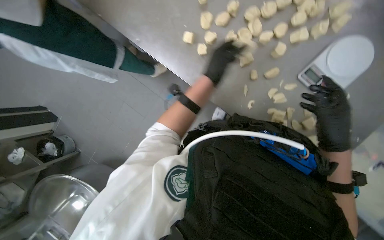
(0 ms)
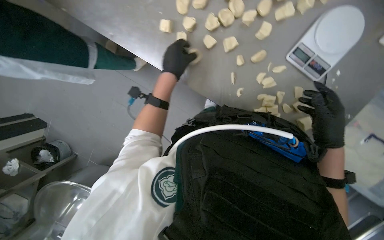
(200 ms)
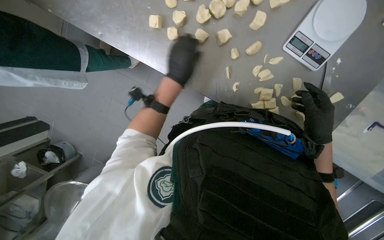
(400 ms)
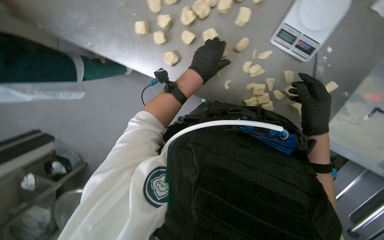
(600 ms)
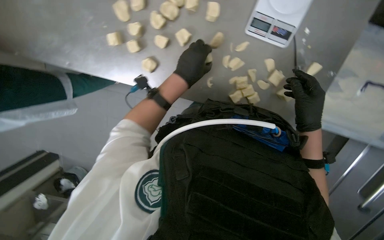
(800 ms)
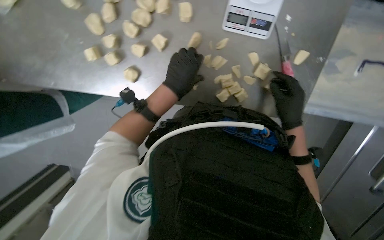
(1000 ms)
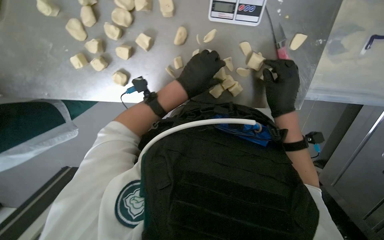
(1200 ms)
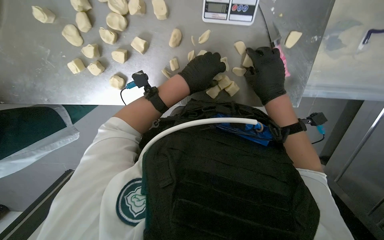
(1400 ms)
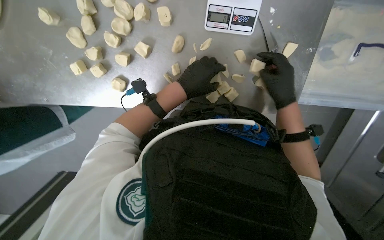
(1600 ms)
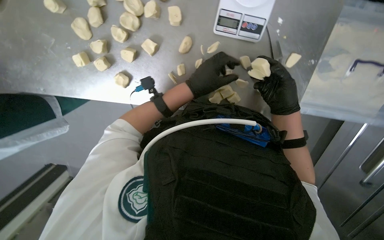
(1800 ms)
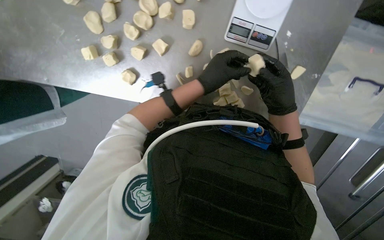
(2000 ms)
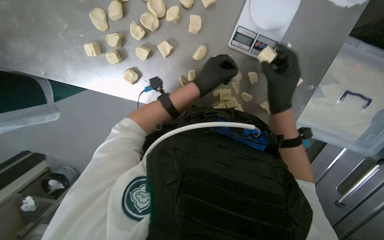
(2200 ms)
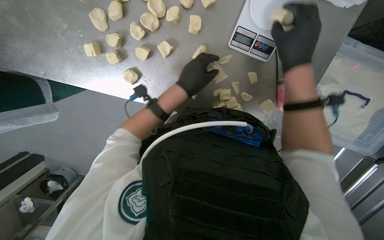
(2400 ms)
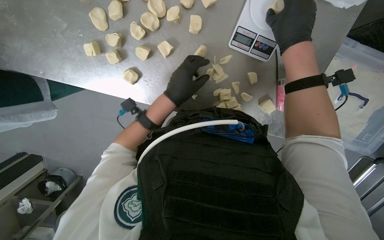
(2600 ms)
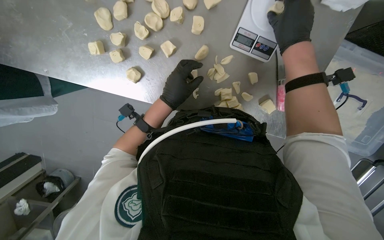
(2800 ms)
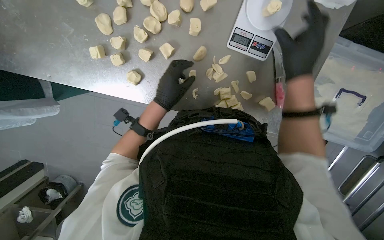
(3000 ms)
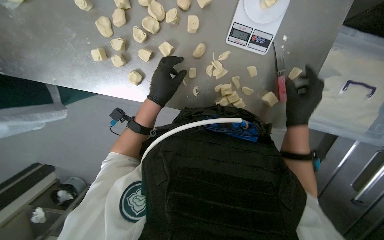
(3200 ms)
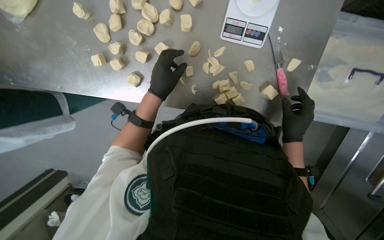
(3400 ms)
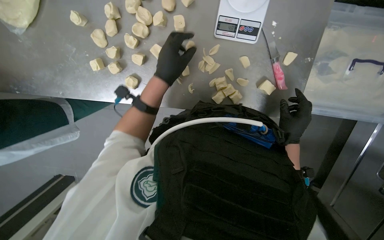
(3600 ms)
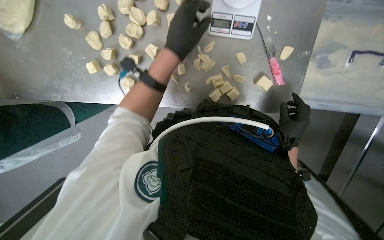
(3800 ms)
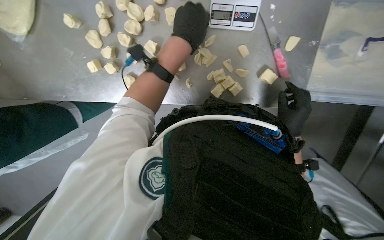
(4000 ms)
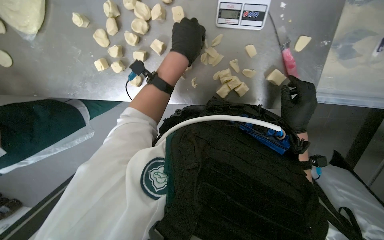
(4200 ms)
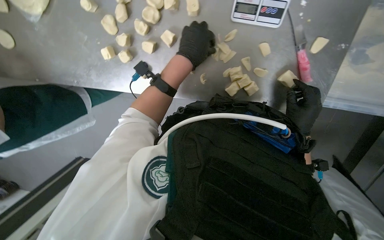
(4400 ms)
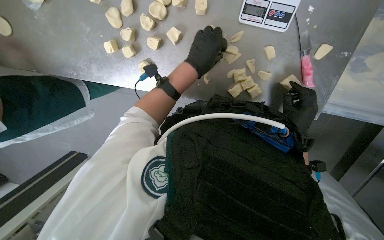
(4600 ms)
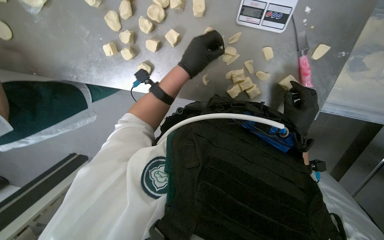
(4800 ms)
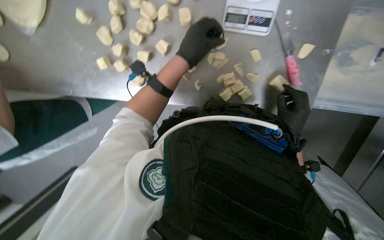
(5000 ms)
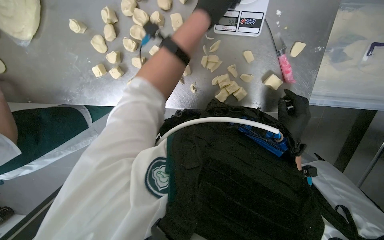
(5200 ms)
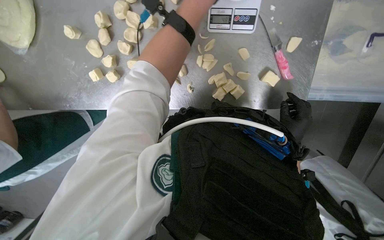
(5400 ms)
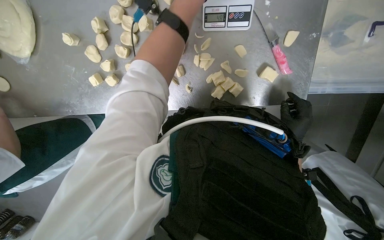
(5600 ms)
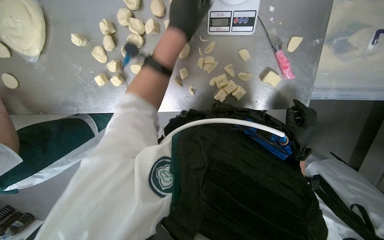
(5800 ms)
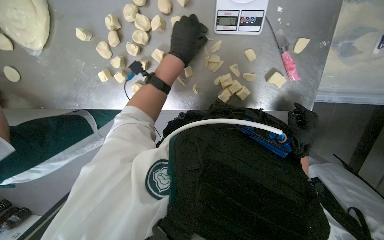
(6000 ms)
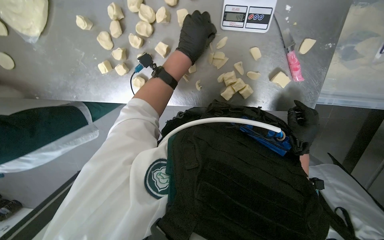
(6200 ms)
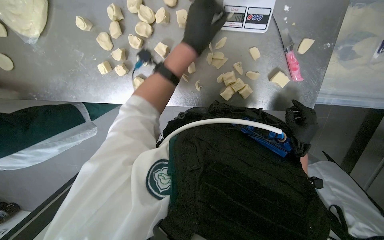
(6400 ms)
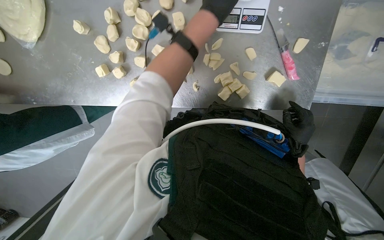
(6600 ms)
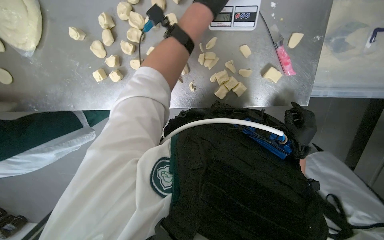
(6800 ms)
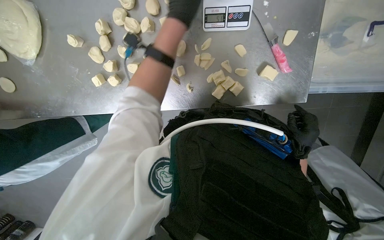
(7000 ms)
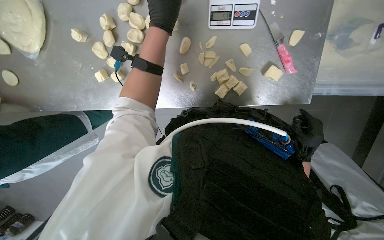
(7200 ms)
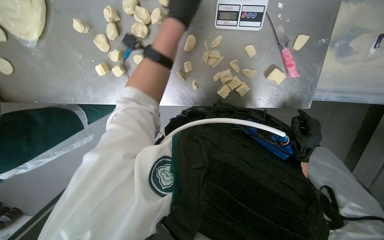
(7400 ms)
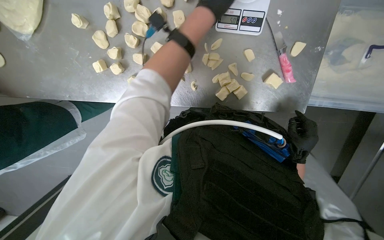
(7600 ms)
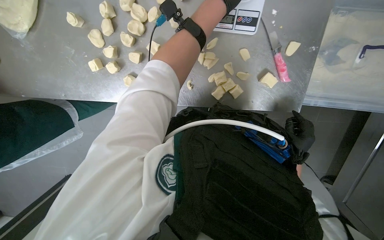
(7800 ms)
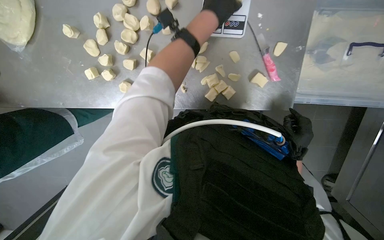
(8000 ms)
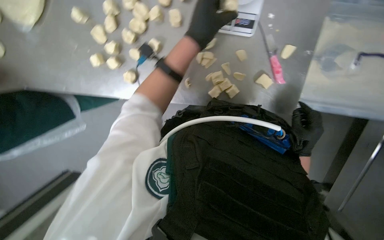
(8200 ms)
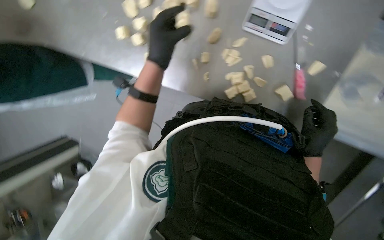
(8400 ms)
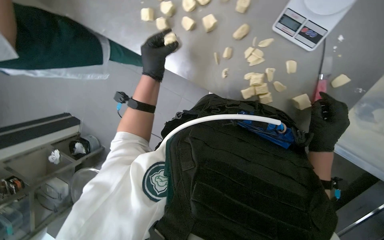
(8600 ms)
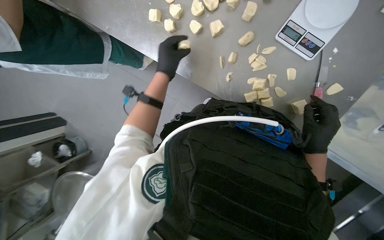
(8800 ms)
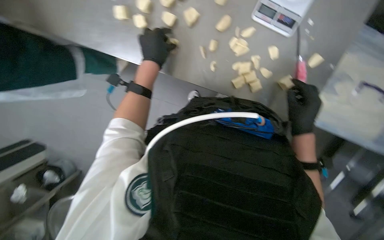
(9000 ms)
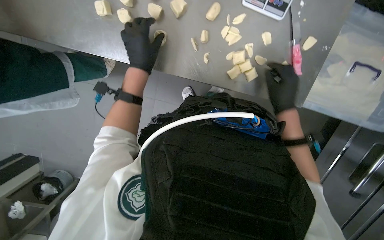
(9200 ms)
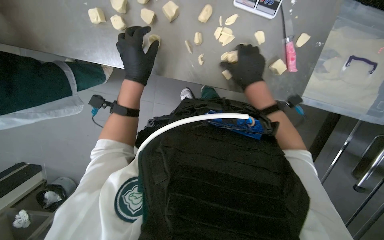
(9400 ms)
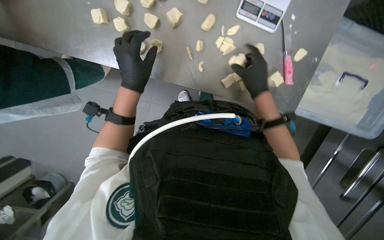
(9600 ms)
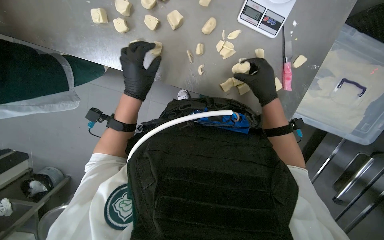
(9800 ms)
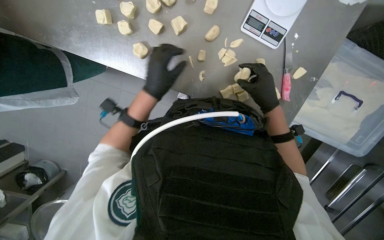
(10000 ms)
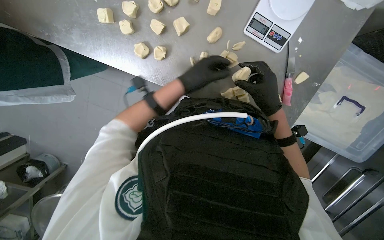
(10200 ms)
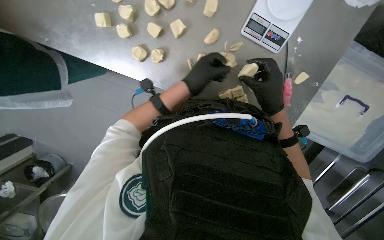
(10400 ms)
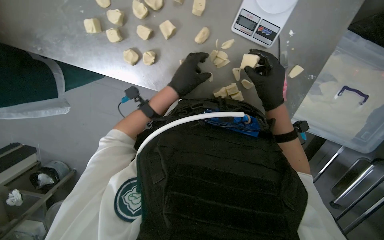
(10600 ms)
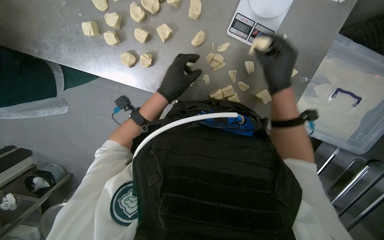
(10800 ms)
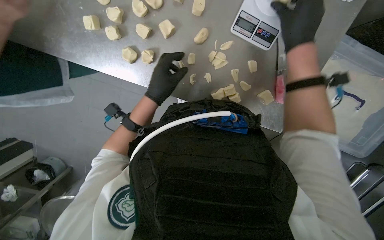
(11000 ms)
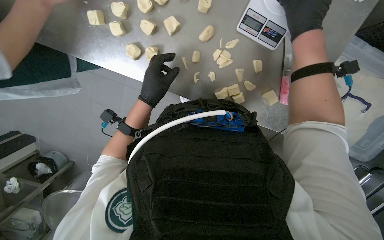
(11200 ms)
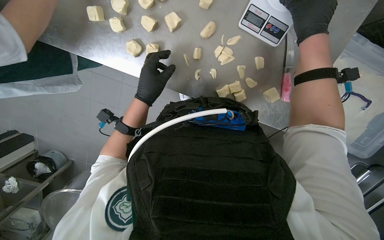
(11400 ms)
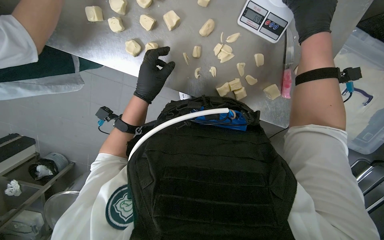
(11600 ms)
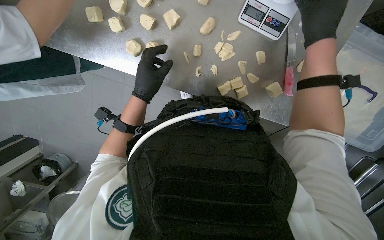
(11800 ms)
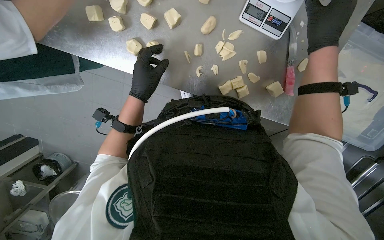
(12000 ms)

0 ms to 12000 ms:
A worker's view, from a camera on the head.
Job: preparing food.
The whole recording: Portioning and shaping dough. The worker cuts dough into individual portions, weighs them, and then shapes them into balls.
0 ms to 1600 ms: Everything in view rotates approximately 35 degrees counterclockwise.
1600 ms to 3000 ms: The left hand heads to the left, covering approximately 10 cm. The right hand goes roughly 10 cm up the picture.
3000 ms to 4400 ms: The left hand goes about 10 cm up the picture, while the right hand is displaced down the picture, farther from the camera and to the right by roughly 30 cm.
7600 ms to 9000 ms: The right hand moves up the picture, approximately 10 cm, while the left hand moves to the left, down the picture and farther from the camera, about 30 cm.
9000 ms to 10400 ms: The right hand is displaced up the picture by some 15 cm. The left hand goes approximately 15 cm to the right.
10400 ms to 12000 ms: The right hand goes about 20 cm up the picture and to the right. Meanwhile the left hand moves to the left, roughly 15 cm.

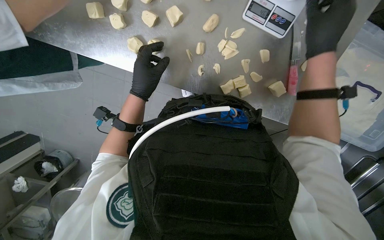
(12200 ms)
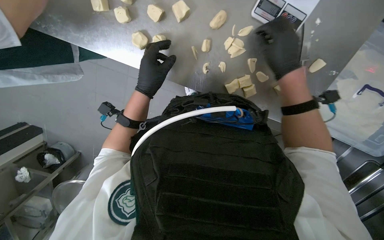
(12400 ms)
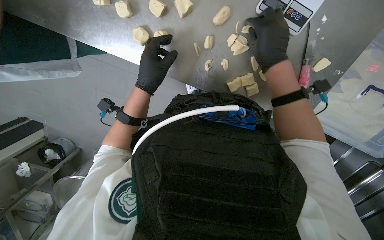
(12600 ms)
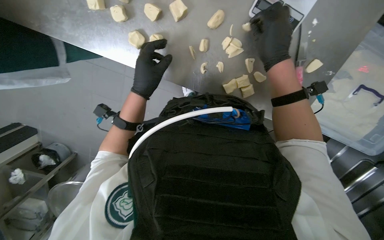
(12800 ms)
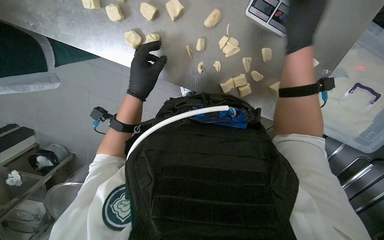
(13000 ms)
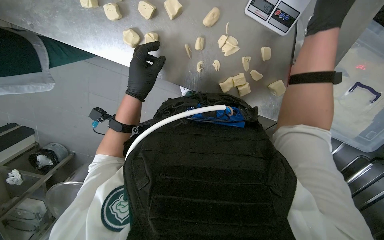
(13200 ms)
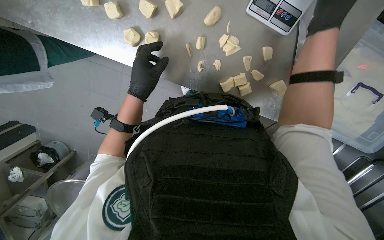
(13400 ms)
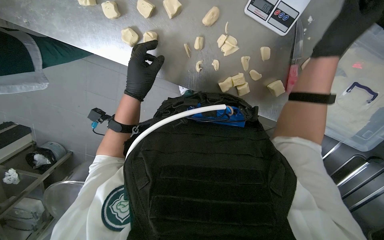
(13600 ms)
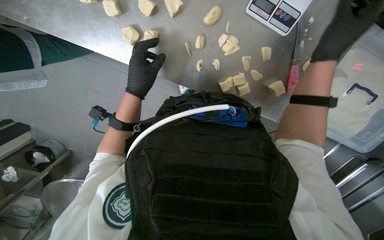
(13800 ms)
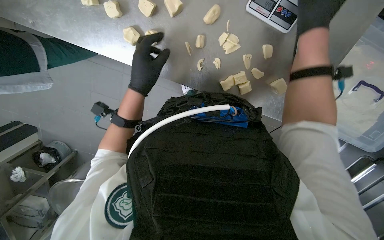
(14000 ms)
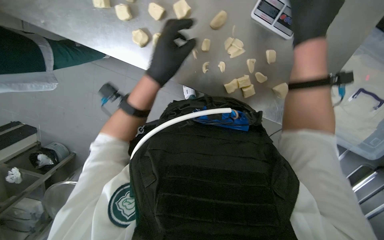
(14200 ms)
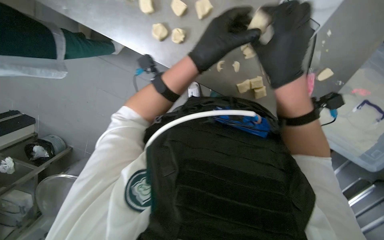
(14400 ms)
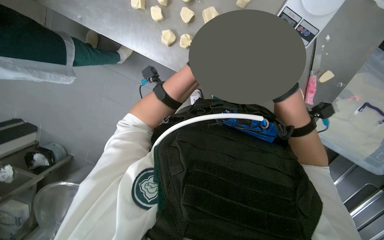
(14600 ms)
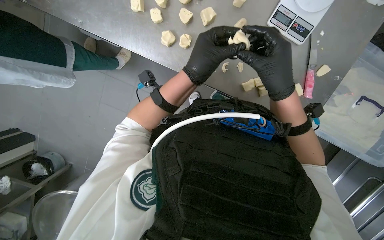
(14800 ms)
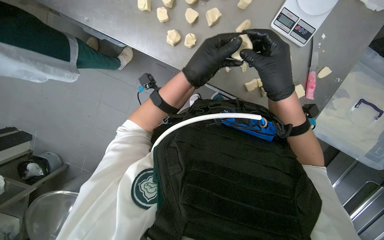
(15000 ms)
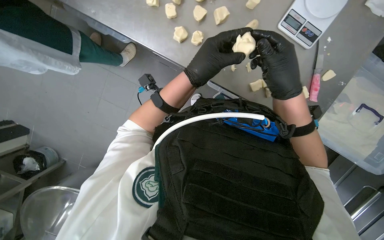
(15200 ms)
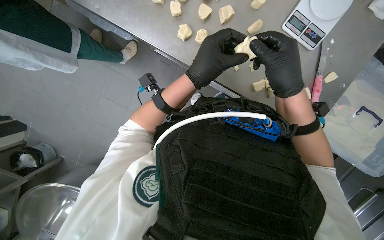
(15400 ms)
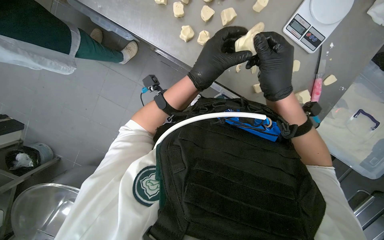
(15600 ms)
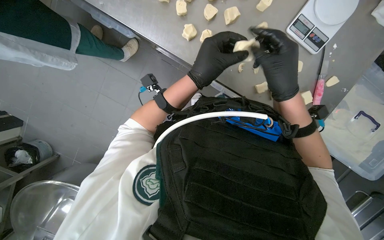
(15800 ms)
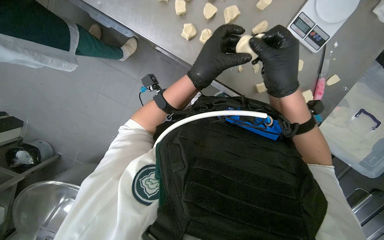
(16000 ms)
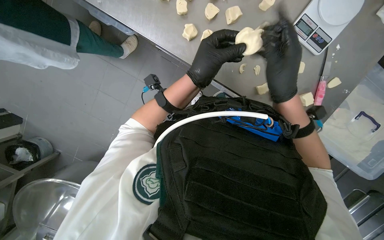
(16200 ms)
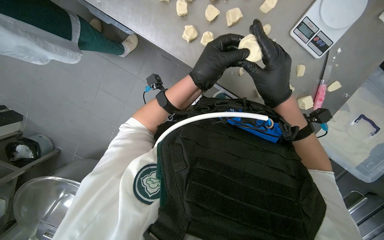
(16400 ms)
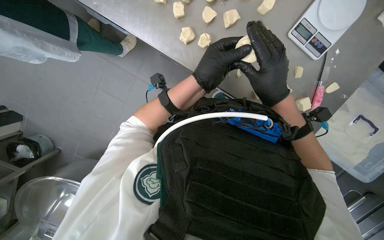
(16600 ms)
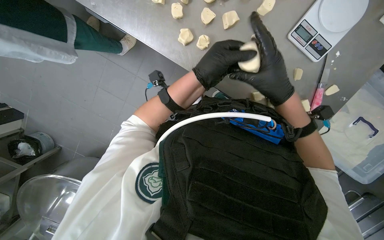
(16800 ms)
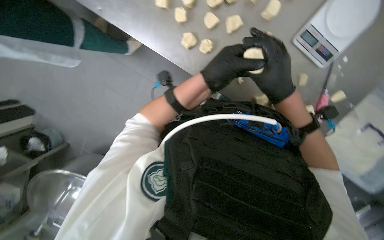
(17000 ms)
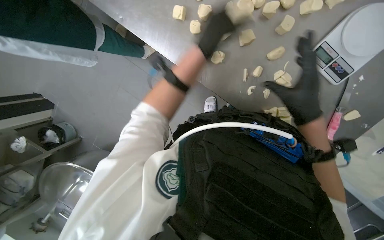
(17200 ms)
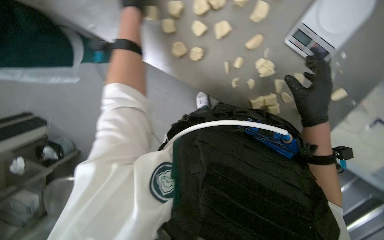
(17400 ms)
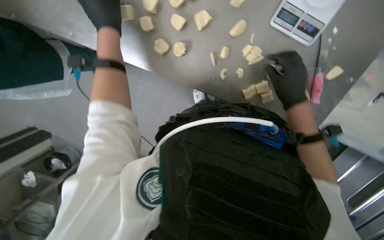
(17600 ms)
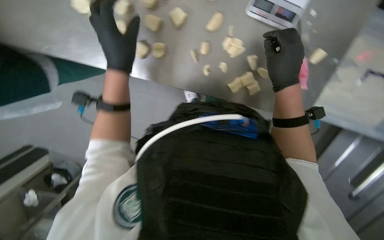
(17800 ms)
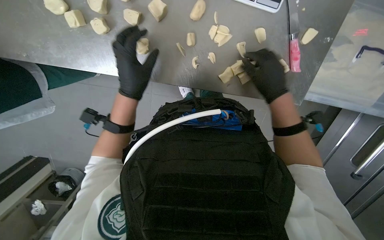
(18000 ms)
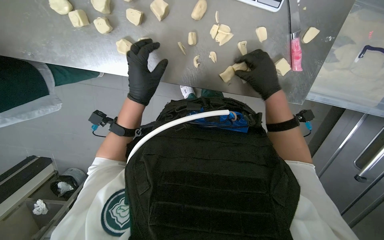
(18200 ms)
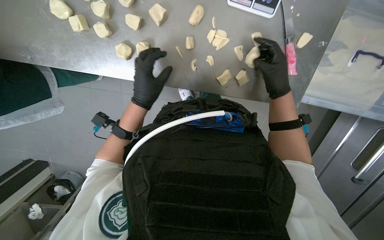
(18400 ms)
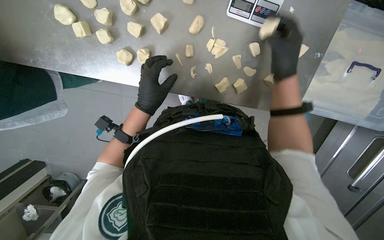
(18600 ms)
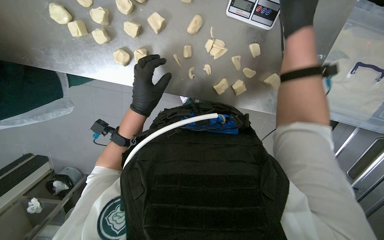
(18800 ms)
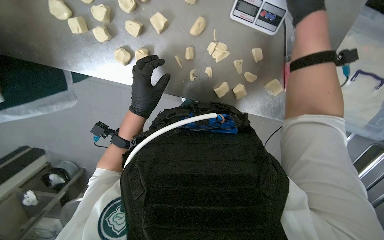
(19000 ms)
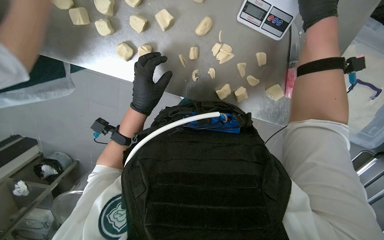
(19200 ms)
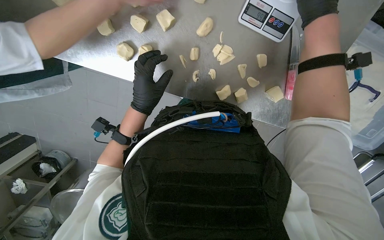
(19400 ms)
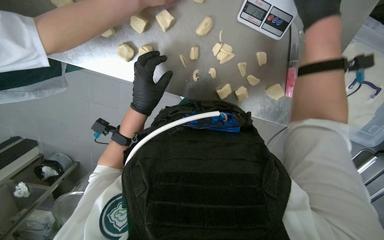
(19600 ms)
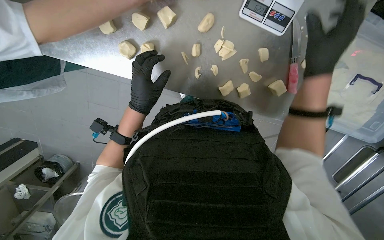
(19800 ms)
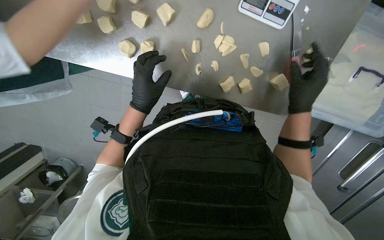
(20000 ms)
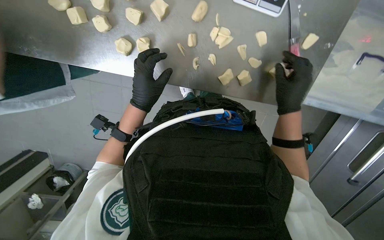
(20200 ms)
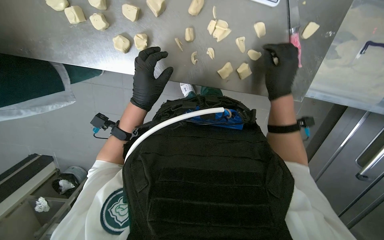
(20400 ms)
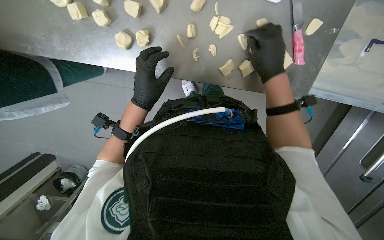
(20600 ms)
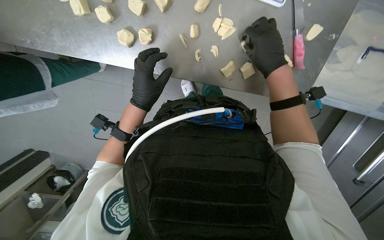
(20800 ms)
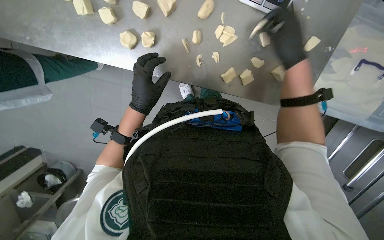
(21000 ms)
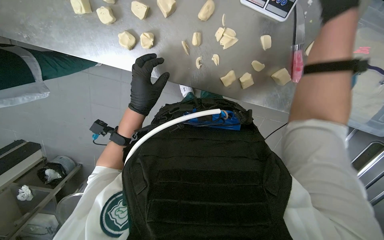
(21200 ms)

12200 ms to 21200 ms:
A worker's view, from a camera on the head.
Job: preparing food.
The whole recording: Portioning and shaping dough. The worker cuts dough into individual portions, weighs them, and then shapes them into balls.
13800 ms to 15200 ms: The right hand moves to the left, some 20 cm.
15200 ms to 16600 ms: The hands stay close to where they were, moving slightly.
16600 ms to 18200 ms: The right hand moves farther from the camera, about 10 cm.
18200 ms to 19800 ms: The right hand heads to the right, covering roughly 10 cm, and travels up the picture and back again, about 20 cm each way.
